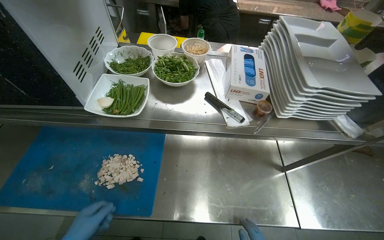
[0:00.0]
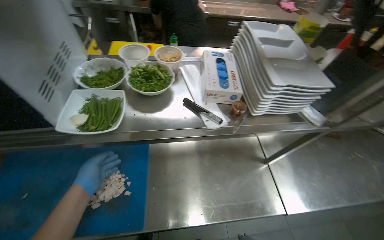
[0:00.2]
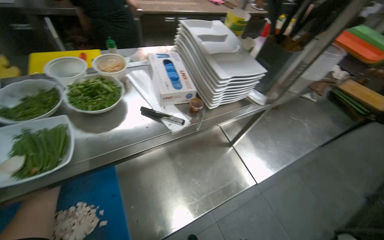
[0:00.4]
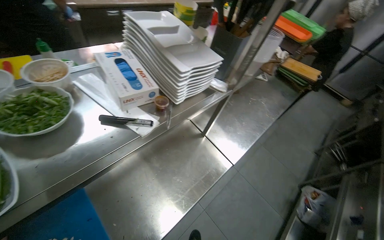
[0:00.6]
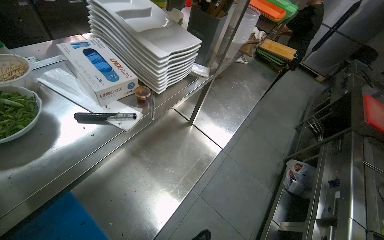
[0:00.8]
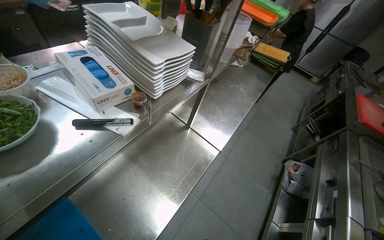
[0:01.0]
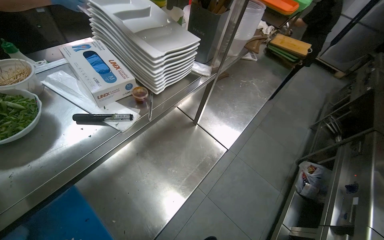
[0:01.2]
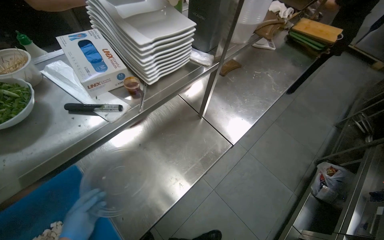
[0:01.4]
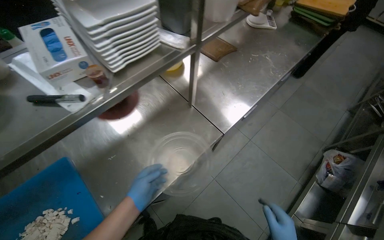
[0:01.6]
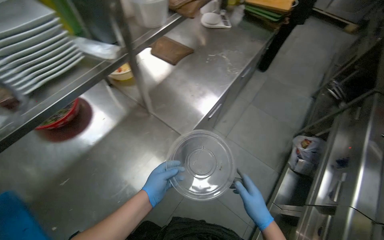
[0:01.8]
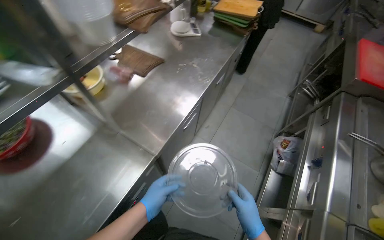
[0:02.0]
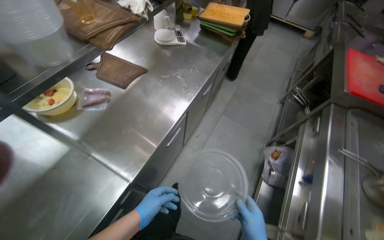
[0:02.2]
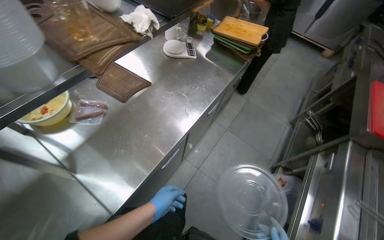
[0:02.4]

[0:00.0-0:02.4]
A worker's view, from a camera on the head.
Job: preparing food.
The whole recording: Organizing kitchen items. The worker organizes the kitchen items.
0:00.0 to 0:01.2: The head rotates some 50 degrees to the right.
0:01.2 to 0:02.4: The camera travels approximately 60 cm.

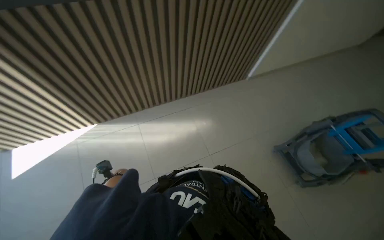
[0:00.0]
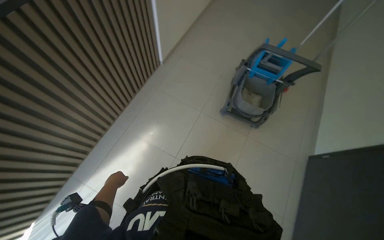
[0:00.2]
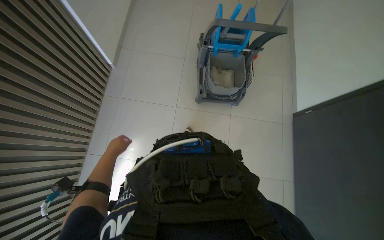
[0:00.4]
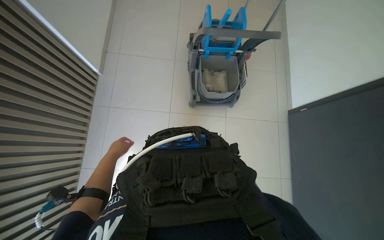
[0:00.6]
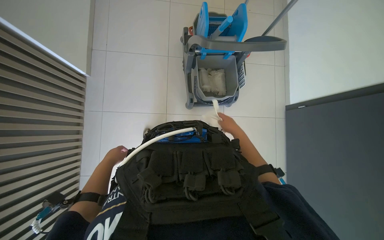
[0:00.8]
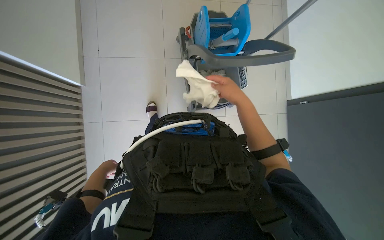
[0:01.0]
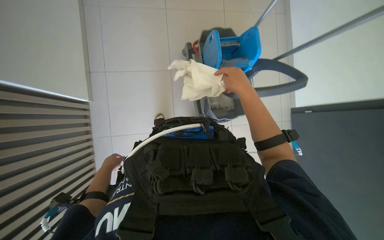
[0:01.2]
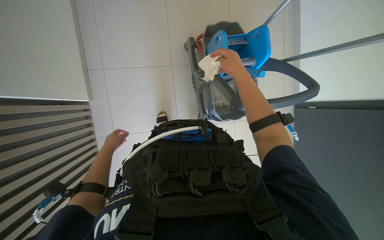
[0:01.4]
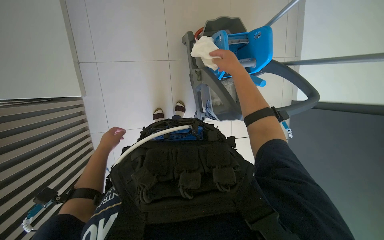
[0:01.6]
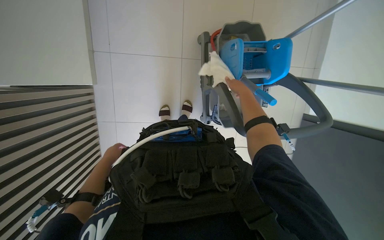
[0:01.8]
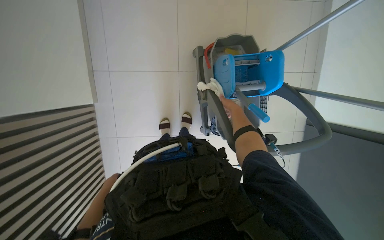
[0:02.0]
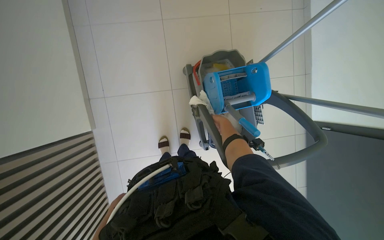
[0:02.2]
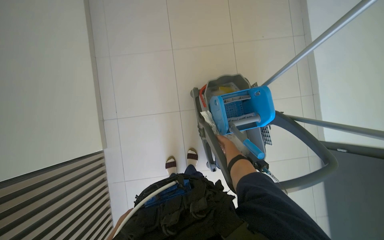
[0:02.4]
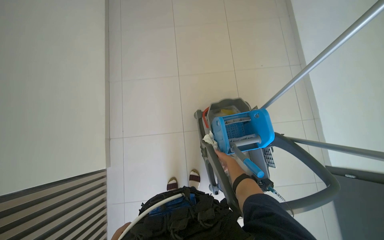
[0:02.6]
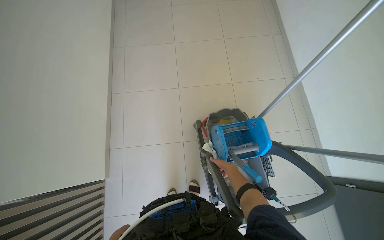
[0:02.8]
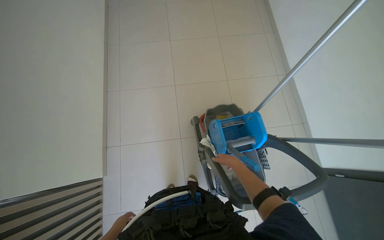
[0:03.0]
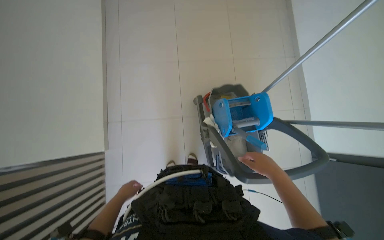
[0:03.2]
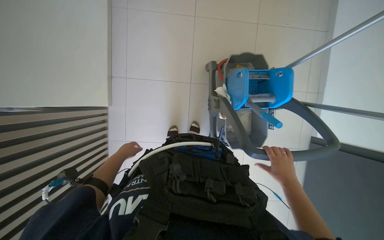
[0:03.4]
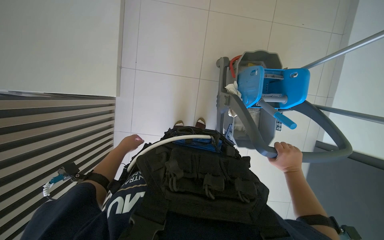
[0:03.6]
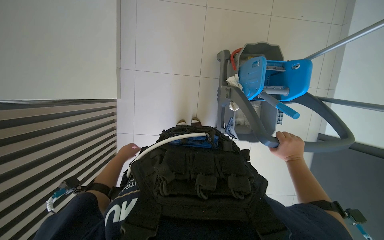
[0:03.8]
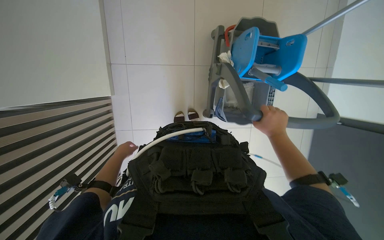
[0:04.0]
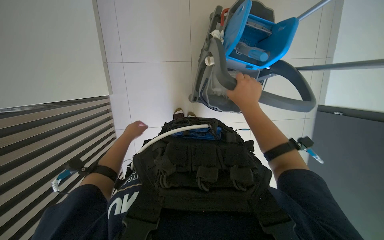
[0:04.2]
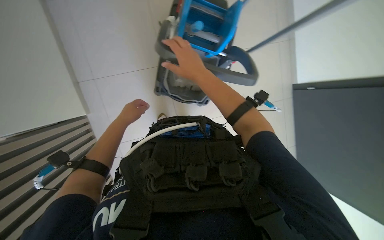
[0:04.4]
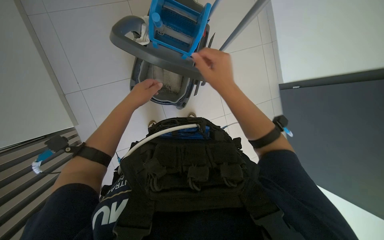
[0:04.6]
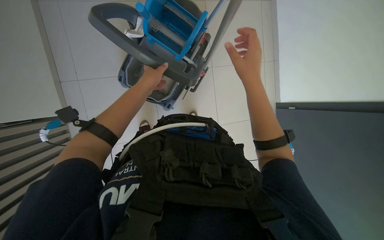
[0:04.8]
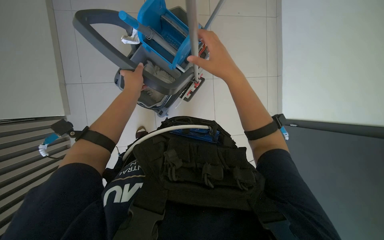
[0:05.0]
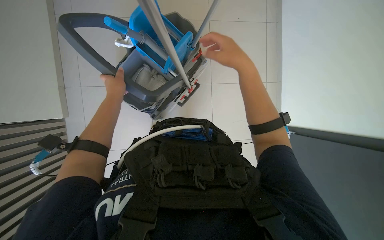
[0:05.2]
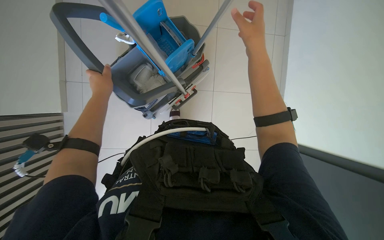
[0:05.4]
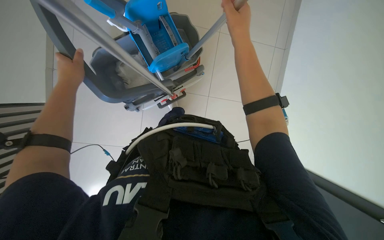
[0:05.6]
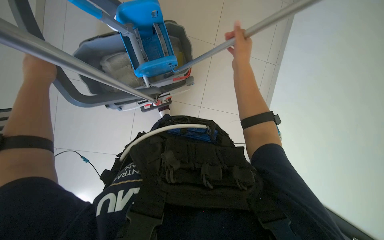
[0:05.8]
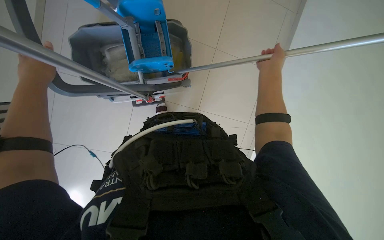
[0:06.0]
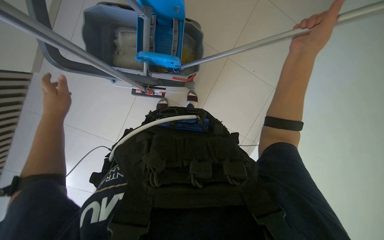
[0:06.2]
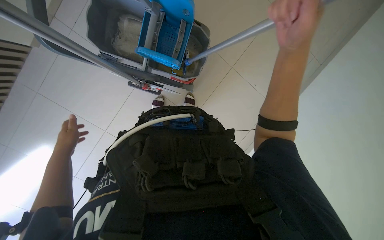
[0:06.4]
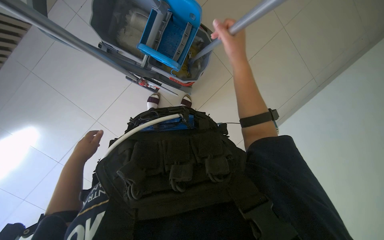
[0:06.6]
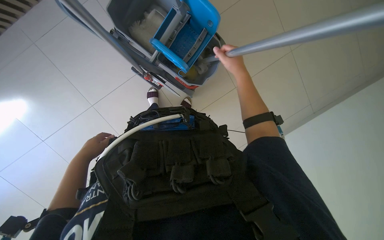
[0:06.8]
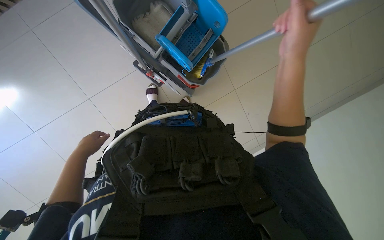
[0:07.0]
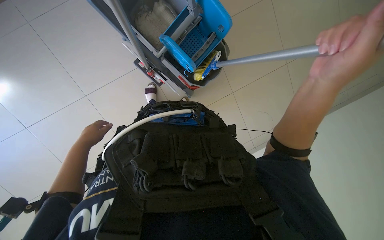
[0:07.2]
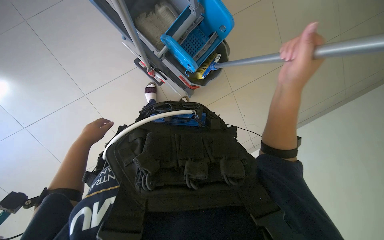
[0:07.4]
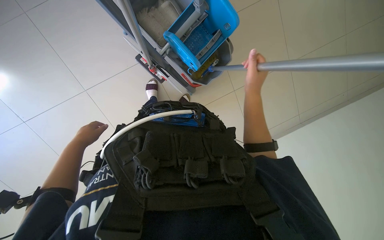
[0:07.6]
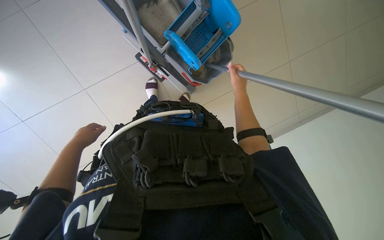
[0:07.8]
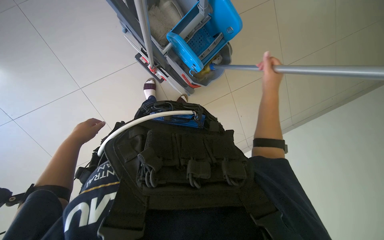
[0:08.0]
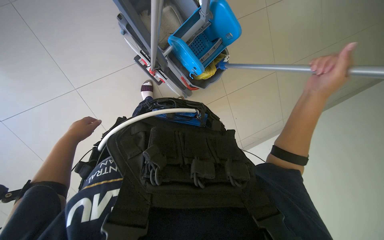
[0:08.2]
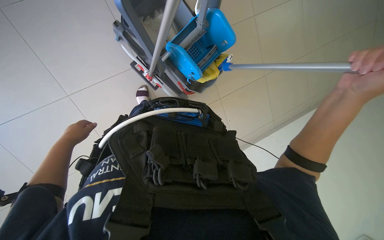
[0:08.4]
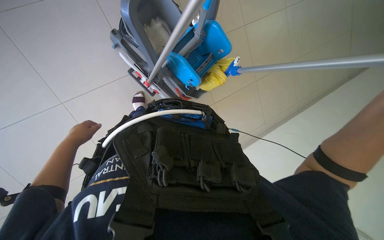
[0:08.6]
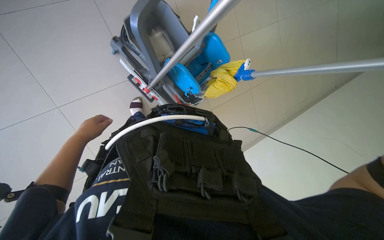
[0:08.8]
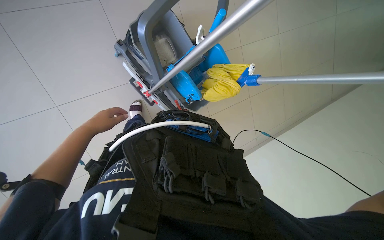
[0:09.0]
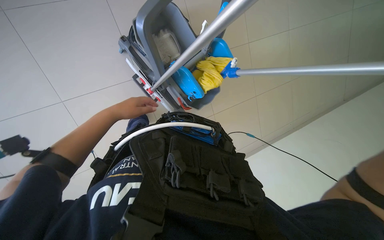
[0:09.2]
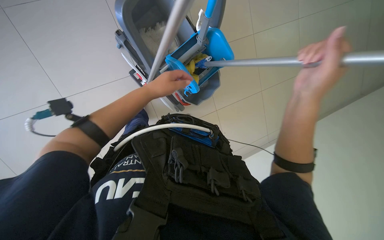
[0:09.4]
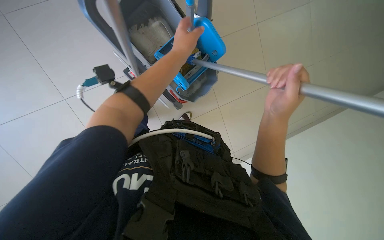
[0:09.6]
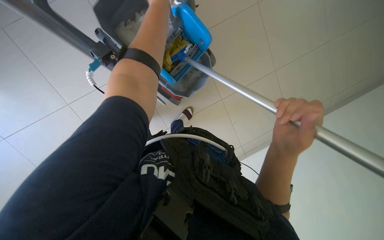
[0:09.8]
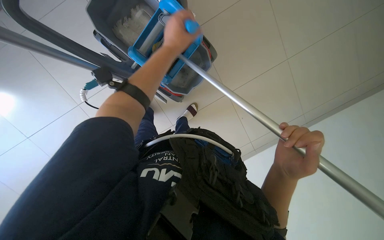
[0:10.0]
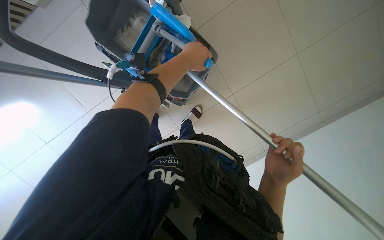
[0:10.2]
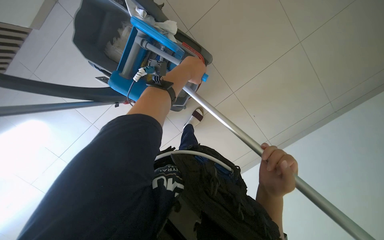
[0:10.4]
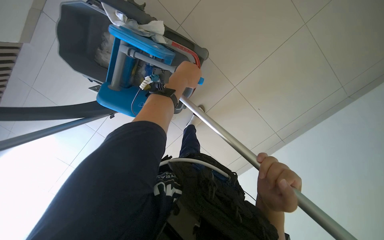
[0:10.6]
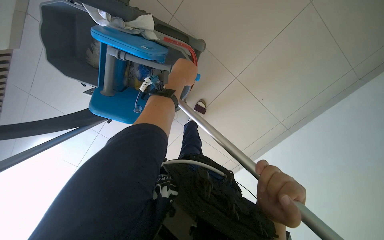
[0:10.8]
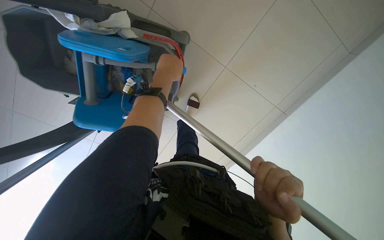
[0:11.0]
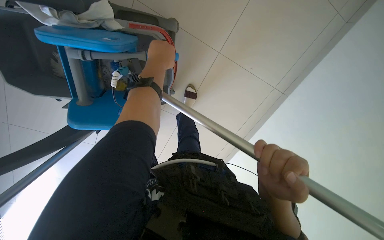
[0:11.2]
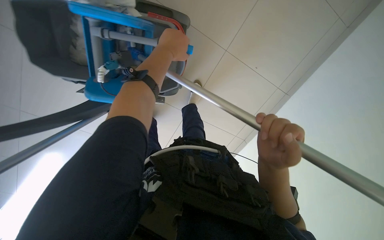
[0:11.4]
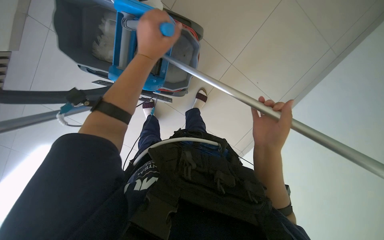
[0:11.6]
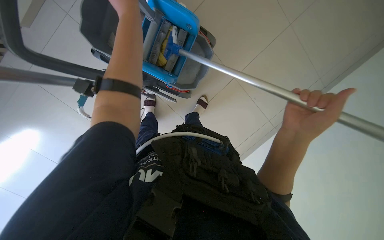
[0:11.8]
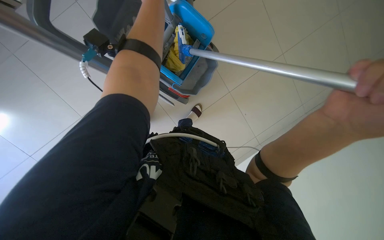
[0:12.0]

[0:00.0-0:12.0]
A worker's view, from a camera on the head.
Job: preparing cleaning supplies.
The whole recording: Preparing mop for cleaning. The worker prepares the mop by dipping it into the bucket and wringing it out.
0:01.6 to 0:03.0: The wearer looks roughly 30 degrees further upward. The right hand goes approximately 15 cm farther from the camera.
0:03.0 to 0:04.4: The wearer looks roughly 30 degrees further downward.
0:04.4 to 0:06.0: The view swings approximately 25 degrees to the right. The scene turns roughly 25 degrees clockwise in the picture.
0:06.0 to 0:07.6: The scene turns about 45 degrees clockwise in the picture.
0:07.6 to 0:09.0: The view tips upward by some 15 degrees.
0:09.0 to 0:10.4: The view tilts roughly 20 degrees downward. The left hand moves to the right and nearer to the camera, approximately 40 cm.

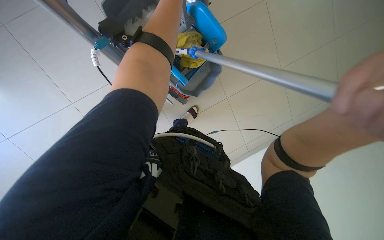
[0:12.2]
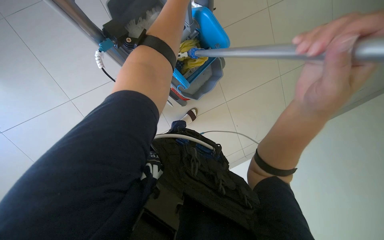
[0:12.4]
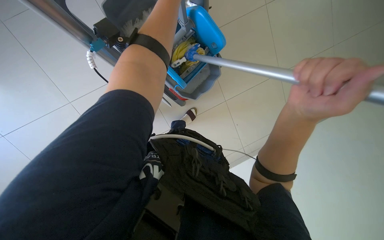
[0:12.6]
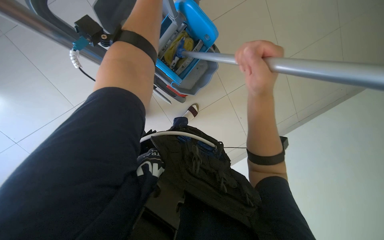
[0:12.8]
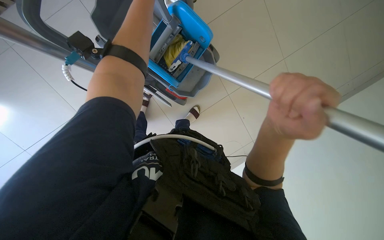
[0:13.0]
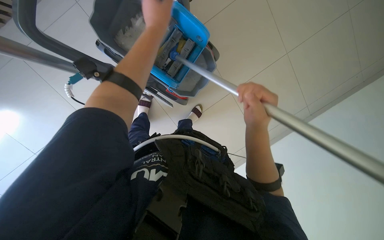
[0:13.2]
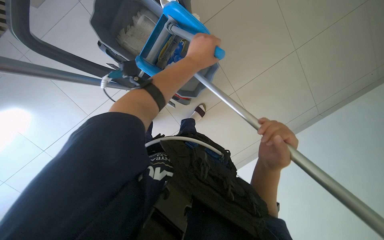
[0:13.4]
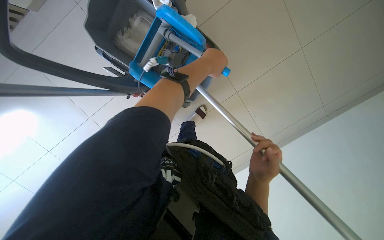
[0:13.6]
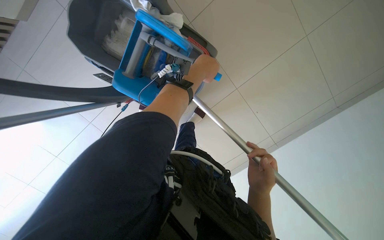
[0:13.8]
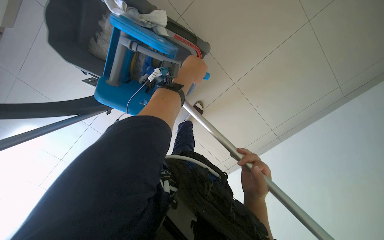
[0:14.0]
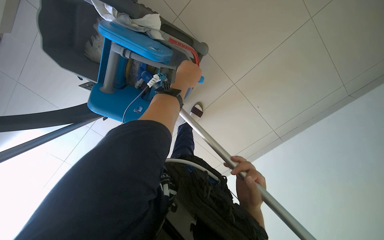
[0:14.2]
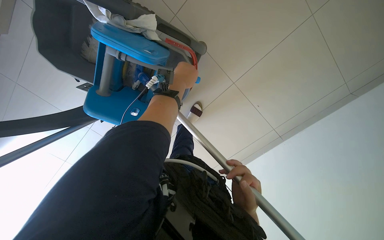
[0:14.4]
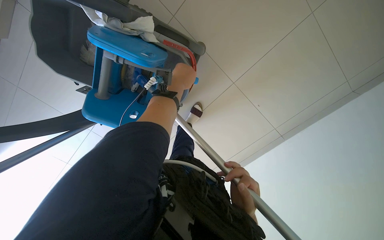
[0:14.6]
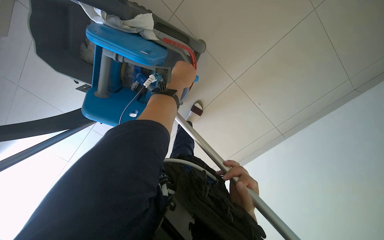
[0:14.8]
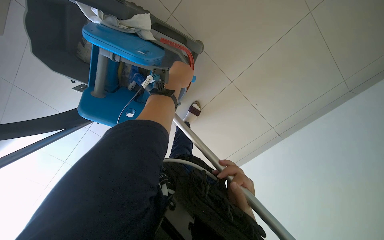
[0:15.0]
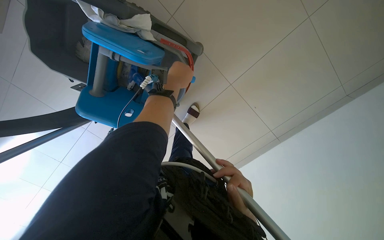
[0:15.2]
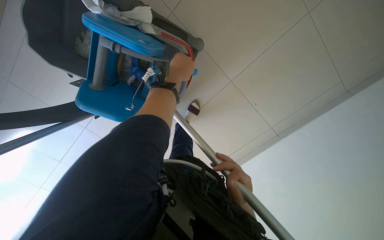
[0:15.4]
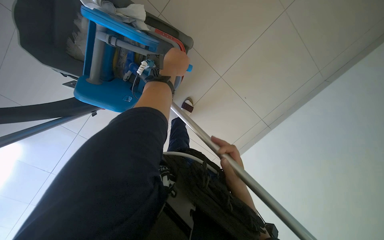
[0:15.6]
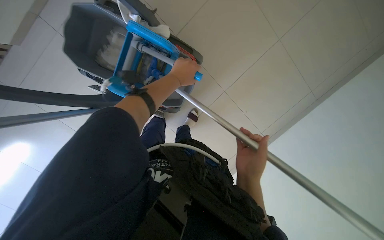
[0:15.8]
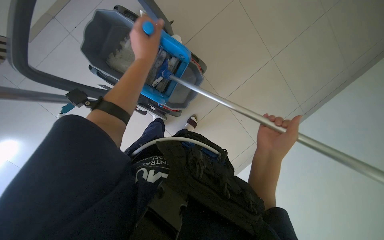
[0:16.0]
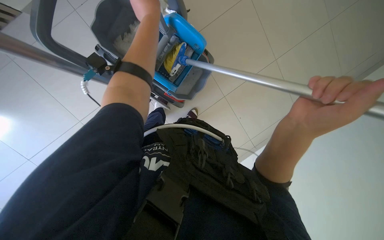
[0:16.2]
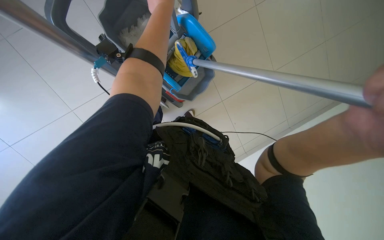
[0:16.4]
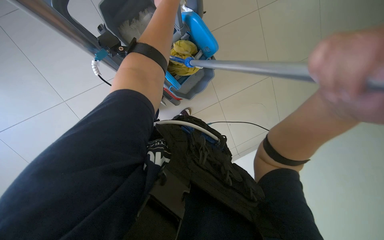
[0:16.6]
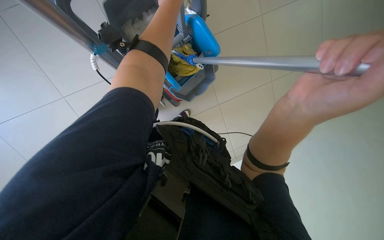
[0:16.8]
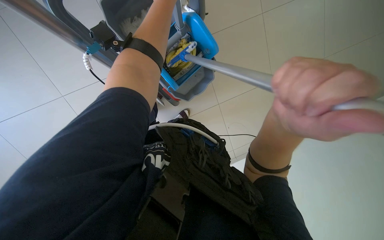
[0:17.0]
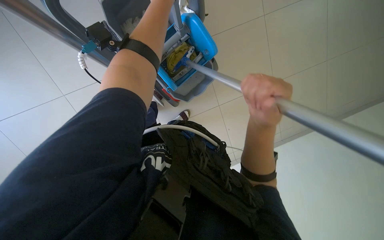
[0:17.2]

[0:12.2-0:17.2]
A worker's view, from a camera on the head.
Job: preparing cleaning supplies.
The whole recording: Preparing mop for cleaning. The worker prepares the mop by dipping it into the bucket and wringing it out.
0:12.2 to 0:13.8: The right hand shifts about 35 cm farther from the camera and down the picture.
0:15.6 to 0:17.2: The view tips upward by approximately 20 degrees.
